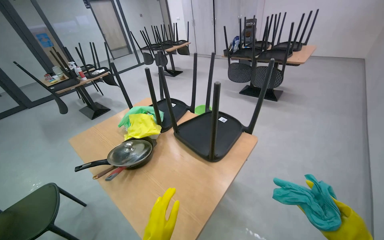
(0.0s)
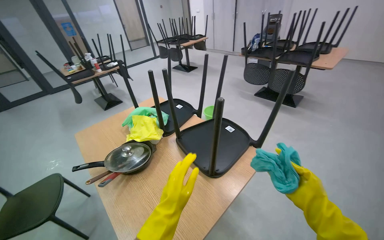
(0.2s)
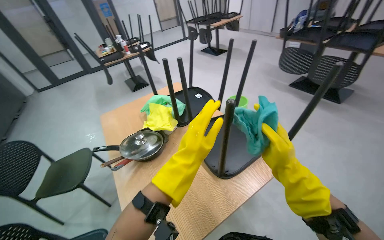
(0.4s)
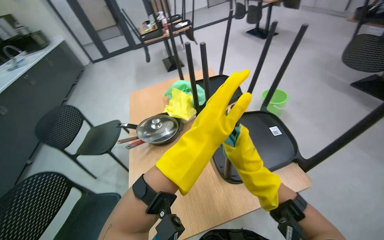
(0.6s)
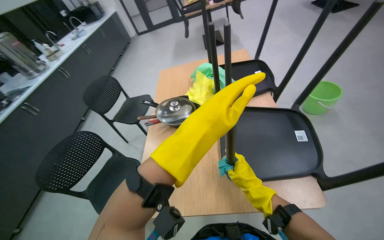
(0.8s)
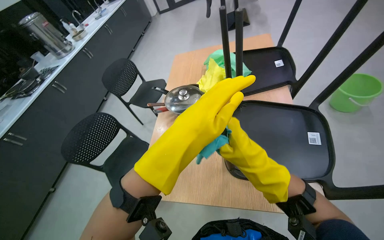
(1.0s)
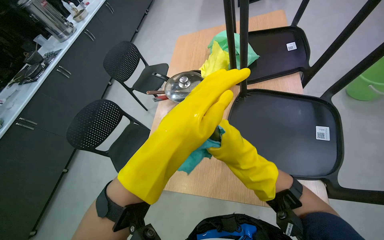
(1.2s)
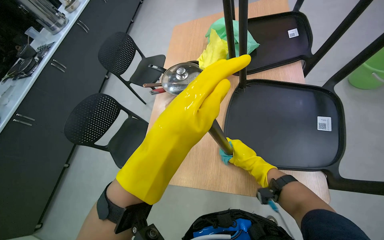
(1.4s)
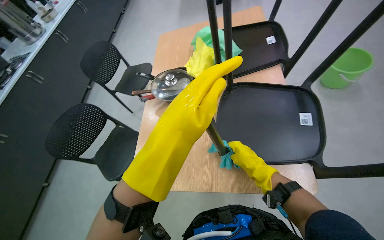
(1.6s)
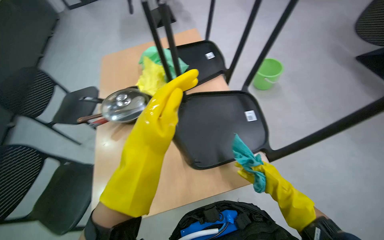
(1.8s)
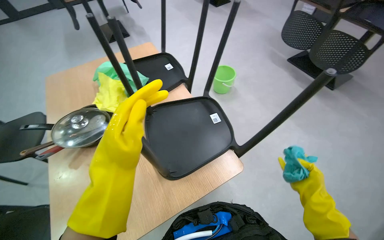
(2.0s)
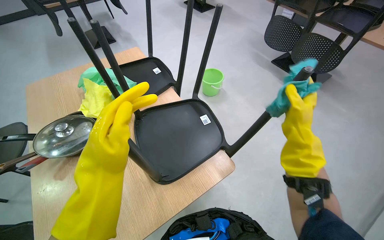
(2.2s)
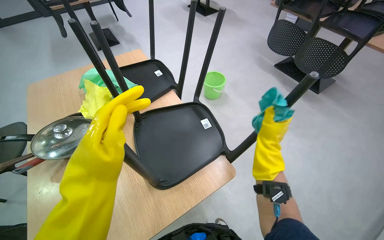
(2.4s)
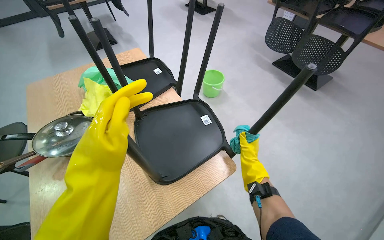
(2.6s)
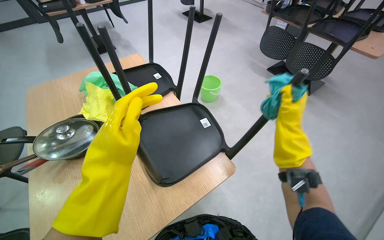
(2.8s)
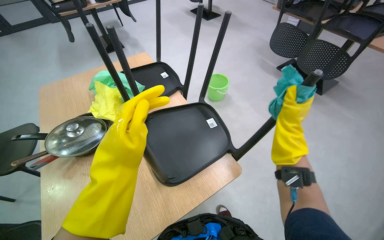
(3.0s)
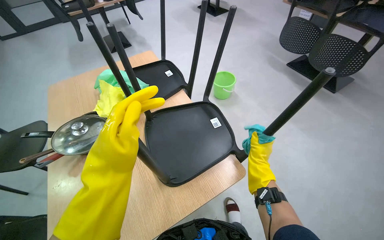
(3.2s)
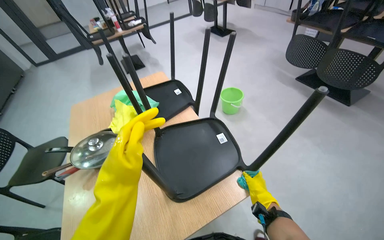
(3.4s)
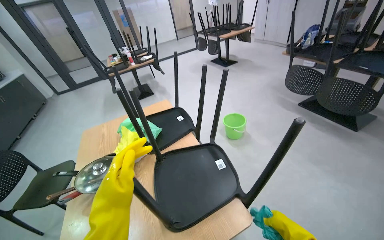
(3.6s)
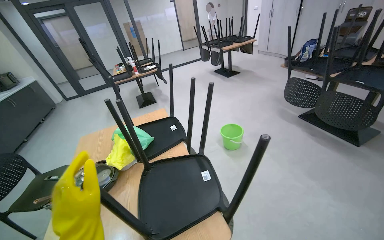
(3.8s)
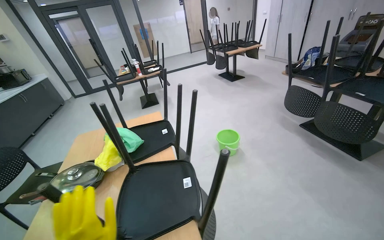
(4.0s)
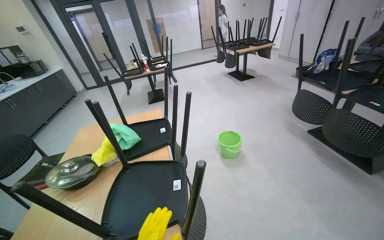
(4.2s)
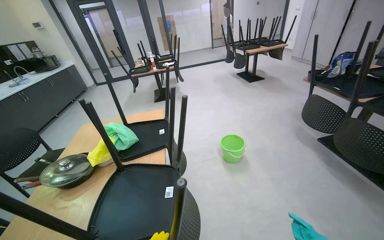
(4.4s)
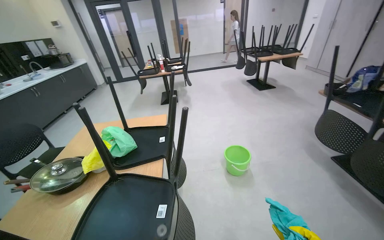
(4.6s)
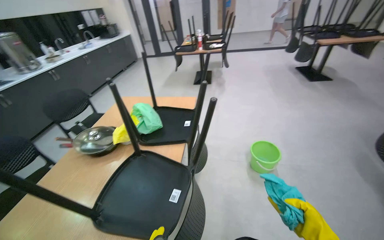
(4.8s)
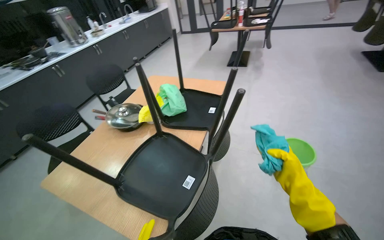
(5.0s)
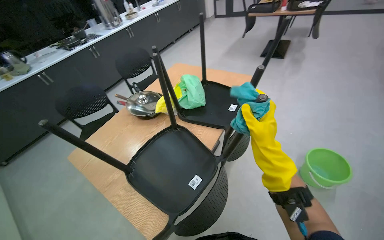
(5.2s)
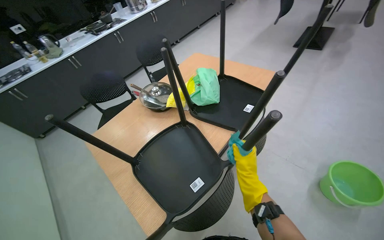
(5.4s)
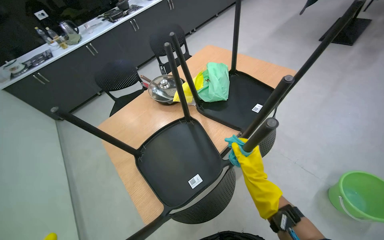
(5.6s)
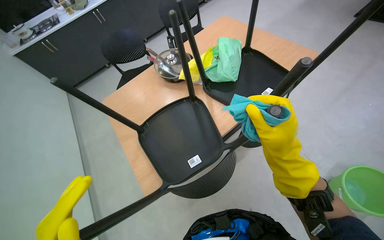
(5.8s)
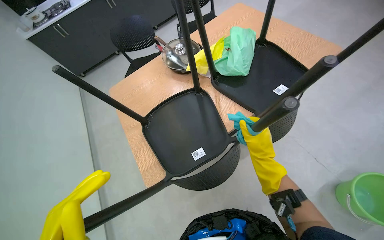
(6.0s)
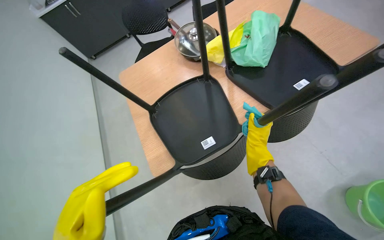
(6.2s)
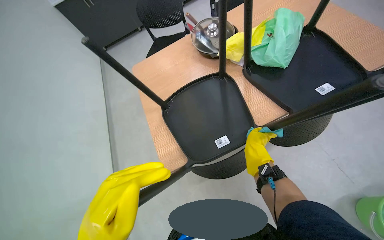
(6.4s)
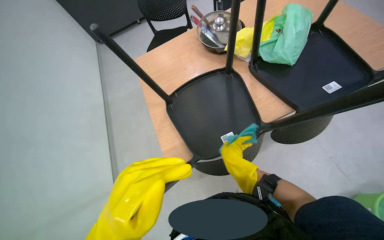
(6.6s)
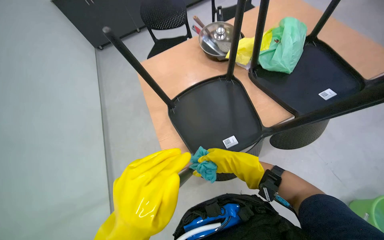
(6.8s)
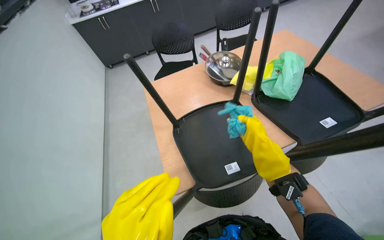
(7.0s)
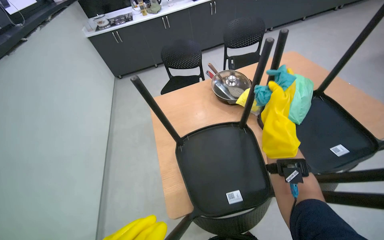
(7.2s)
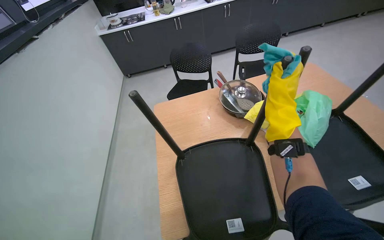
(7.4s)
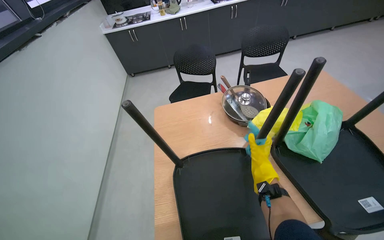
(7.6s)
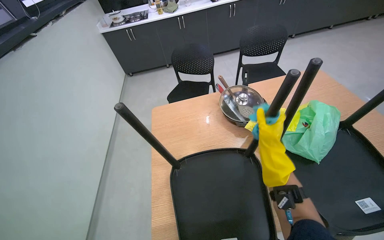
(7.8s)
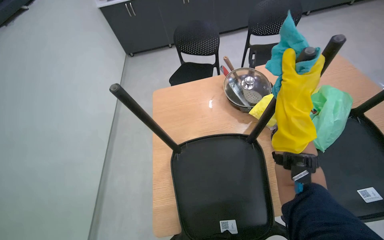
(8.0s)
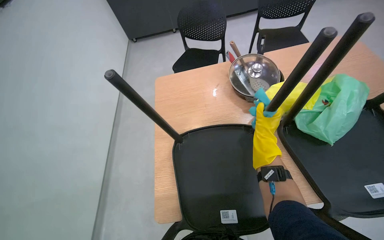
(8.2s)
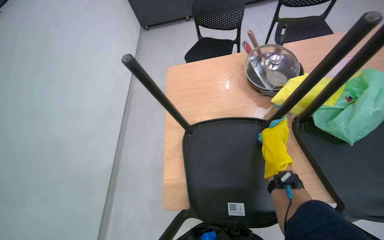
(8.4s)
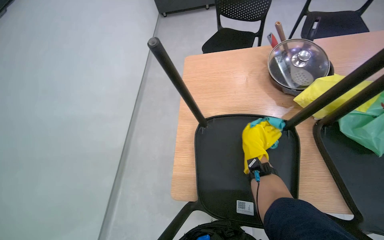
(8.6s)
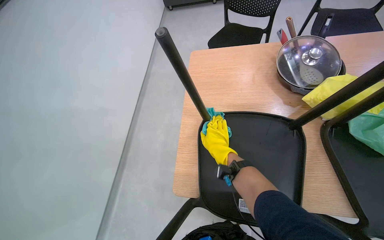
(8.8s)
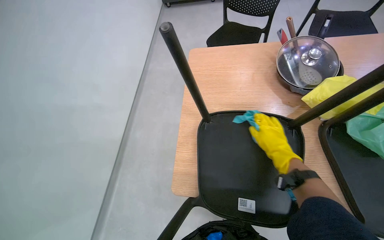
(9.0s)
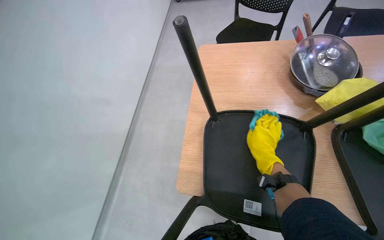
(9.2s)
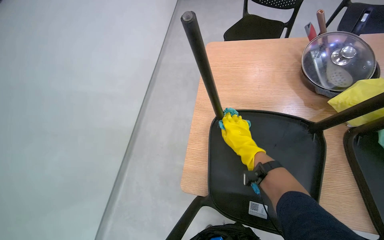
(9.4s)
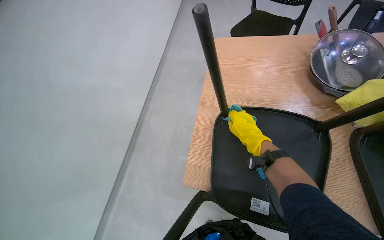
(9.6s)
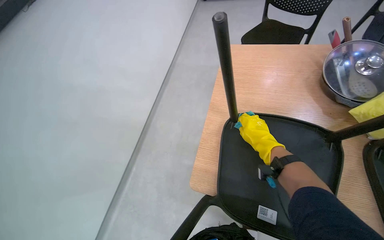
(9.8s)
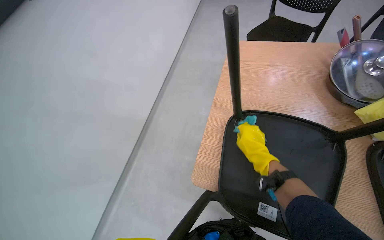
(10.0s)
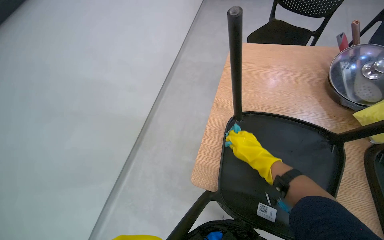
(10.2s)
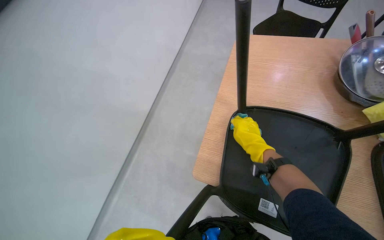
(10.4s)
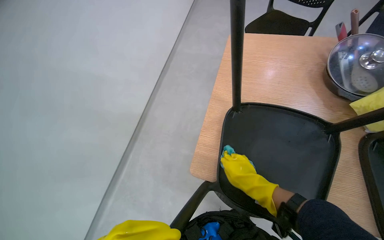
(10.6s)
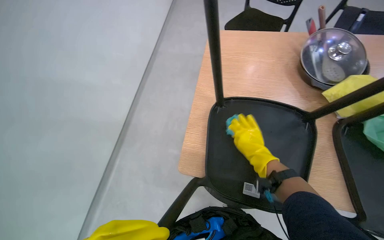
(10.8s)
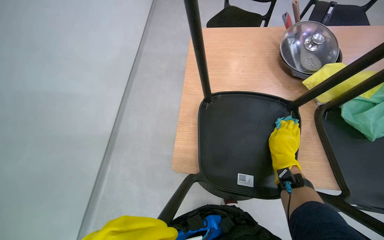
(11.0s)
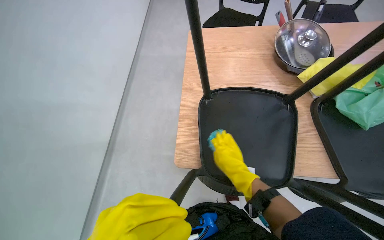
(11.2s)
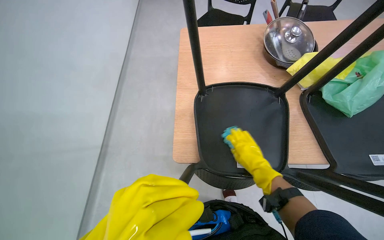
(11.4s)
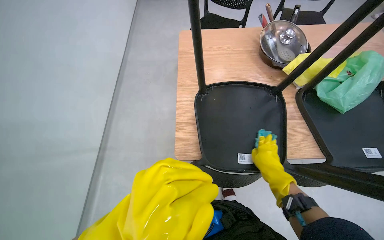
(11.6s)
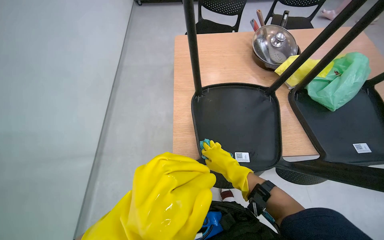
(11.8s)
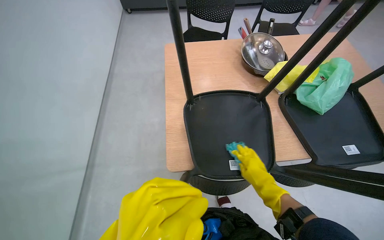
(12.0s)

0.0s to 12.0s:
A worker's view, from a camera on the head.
Job: wiping surfaces.
The whole recording: Cleaning chairs. The worker wipes down multiple black chairs with a cloth.
0.0s to 1.6s: The camera travels roughly 50 cm. The wearer's head swings roughly 55 degrees to the left. The view tilts about 35 degrees downward.
1.6s to 3.0s: The wearer's head swings some 35 degrees to the right. The camera pitches upward, by some 15 degrees.
3.0s to 4.4s: The camera is carried to the right, some 50 cm. The head turns to the left by roughly 25 degrees. The wearer looks approximately 15 degrees further upward.
4.4s to 6.0s: The head travels roughly 50 cm. The wearer's head swings about 70 degrees to the left. The view tilts approximately 40 degrees downward.
6.0s to 7.6s: The right hand goes up and down the picture, approximately 25 cm each way, reversing 2 times.
7.6s to 9.0s: The view tips downward by approximately 20 degrees. The right hand goes up the picture and returns, roughly 10 cm each way.
9.0s to 10.4s: The right hand shifts about 15 cm to the left.
10.4s to 12.0s: The wearer's head swings approximately 30 degrees to the right. The right hand goes left and right, some 15 cm each way, reversing 4 times.

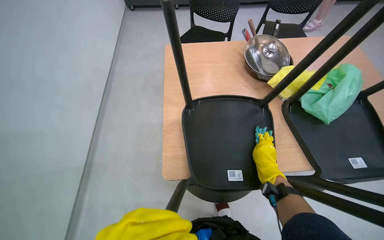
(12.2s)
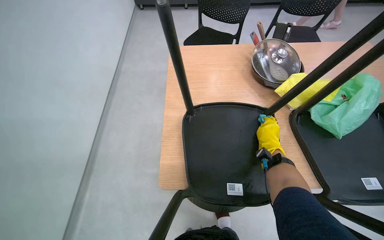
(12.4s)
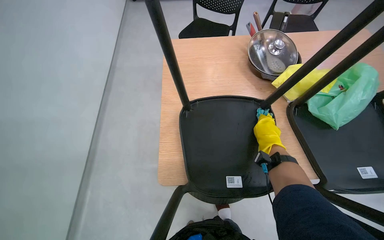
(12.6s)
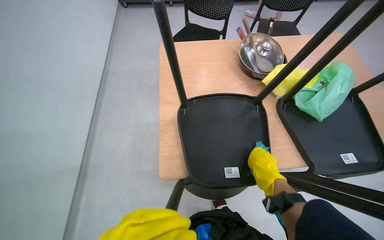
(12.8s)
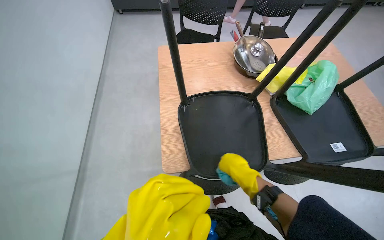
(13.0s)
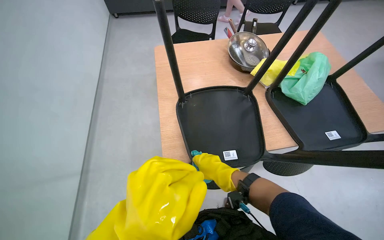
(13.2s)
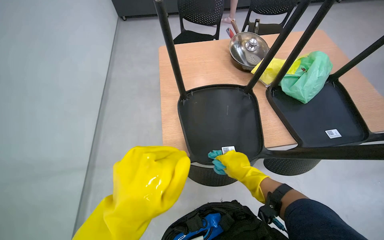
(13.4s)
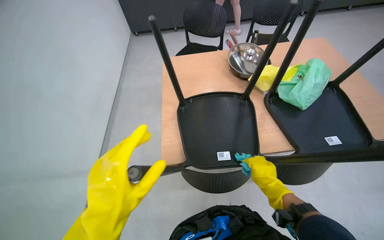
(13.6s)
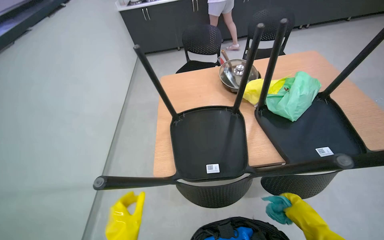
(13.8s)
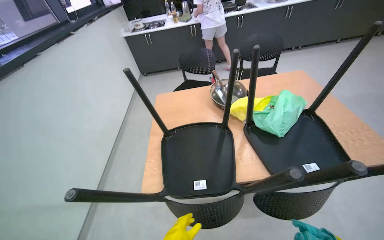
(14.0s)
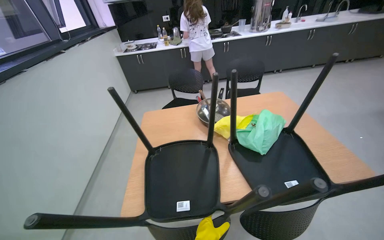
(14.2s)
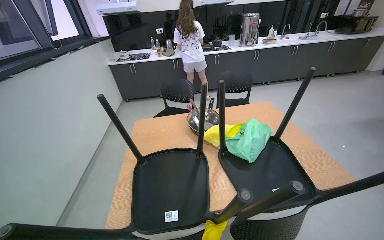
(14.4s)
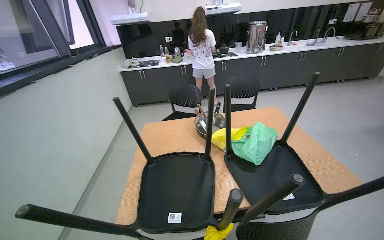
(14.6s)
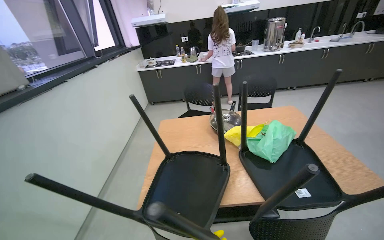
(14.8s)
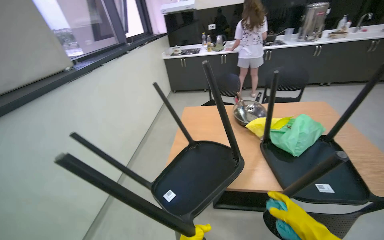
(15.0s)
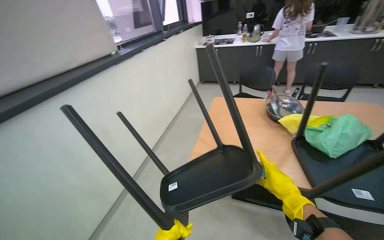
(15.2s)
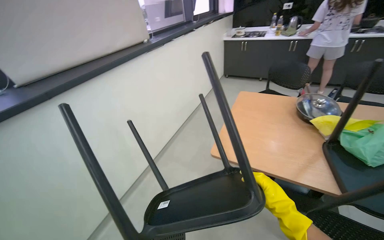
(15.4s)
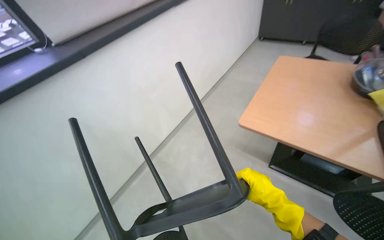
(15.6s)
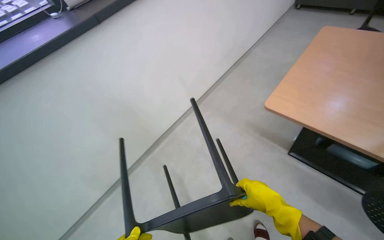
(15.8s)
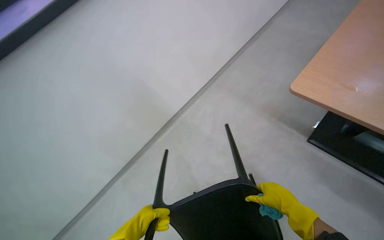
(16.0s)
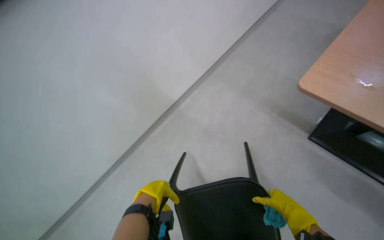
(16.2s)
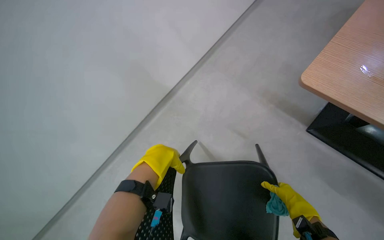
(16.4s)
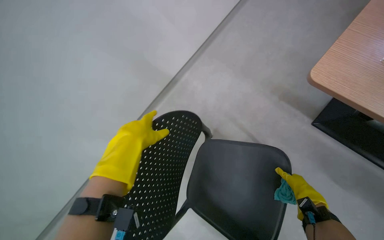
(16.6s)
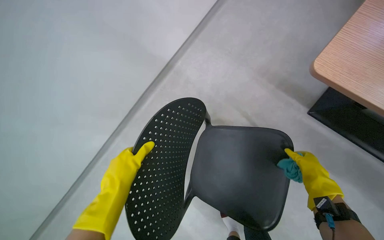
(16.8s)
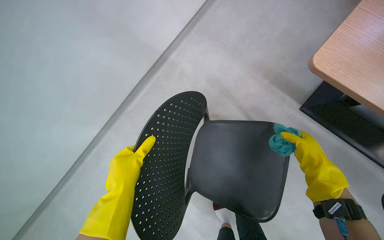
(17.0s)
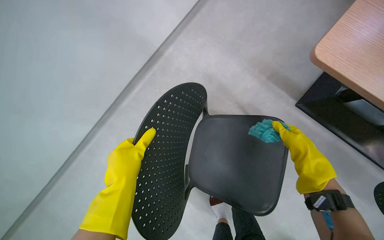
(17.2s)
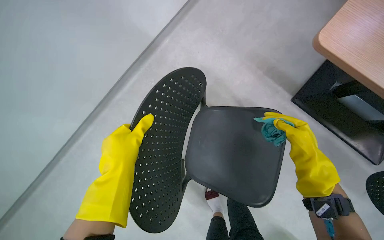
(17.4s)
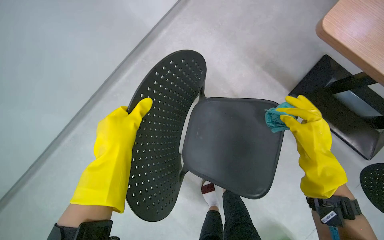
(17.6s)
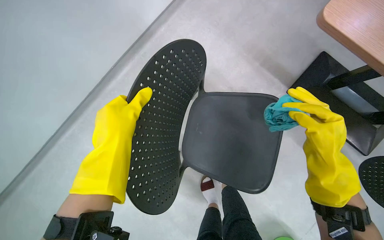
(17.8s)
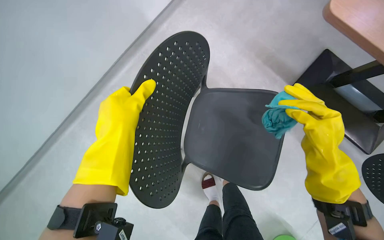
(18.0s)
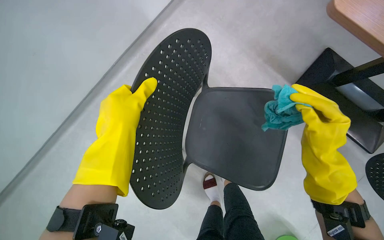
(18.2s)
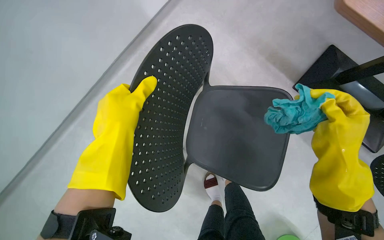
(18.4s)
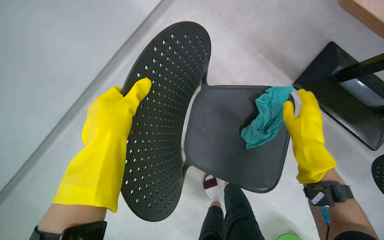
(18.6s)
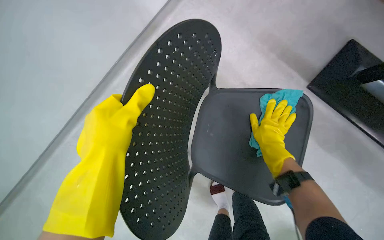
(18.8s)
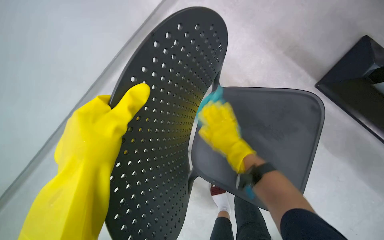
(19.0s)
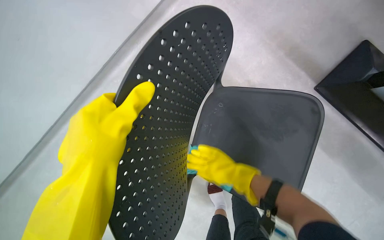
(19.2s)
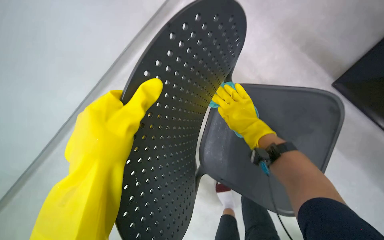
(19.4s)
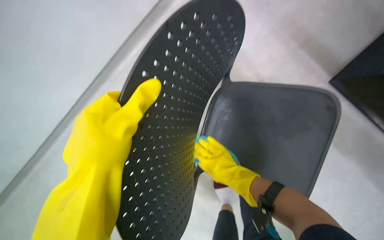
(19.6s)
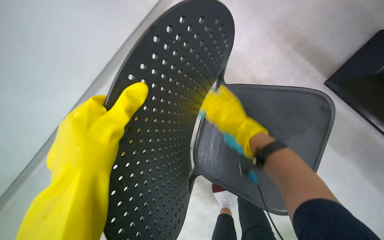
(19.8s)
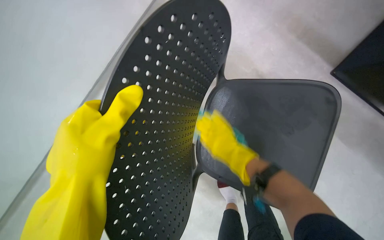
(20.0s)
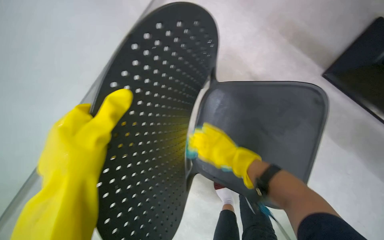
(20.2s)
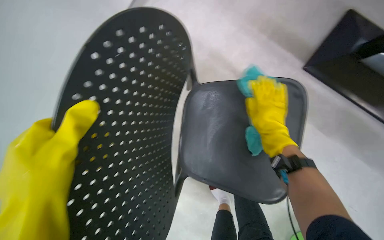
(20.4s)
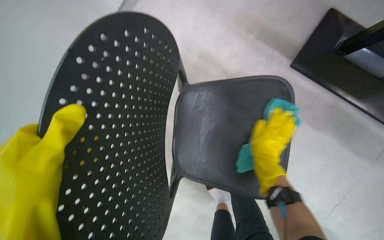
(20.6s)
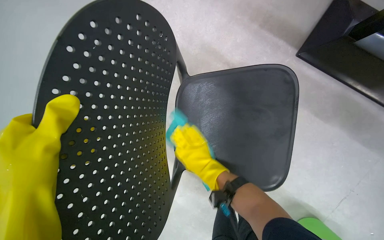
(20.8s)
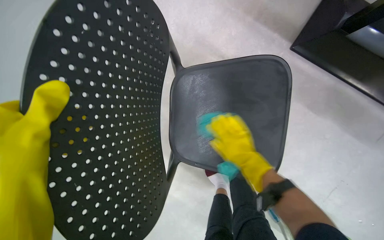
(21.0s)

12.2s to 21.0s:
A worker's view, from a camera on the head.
Job: wiping surfaces.
The whole recording: Cleaning chairs. The worker wipes down multiple black chairs with a cloth.
12.2s to 13.6s: The right hand moves approximately 15 cm to the left and comes back.
13.6s to 15.2s: The head rotates roughly 25 degrees to the left. The view tips upward by approximately 15 degrees.
15.2s to 16.6s: The wearer's head swings about 30 degrees to the left. The view tips downward by approximately 35 degrees.
16.6s to 18.0s: The right hand shifts about 15 cm nearer to the camera and to the left.
18.0s to 19.6s: The right hand goes about 30 cm to the left and farther from the camera.
19.6s to 21.0s: The right hand swings left and right, some 20 cm each way, with 2 reversals.
